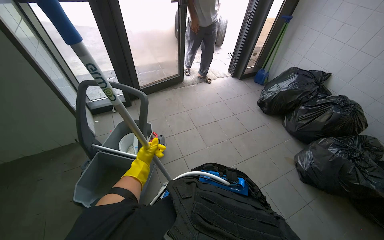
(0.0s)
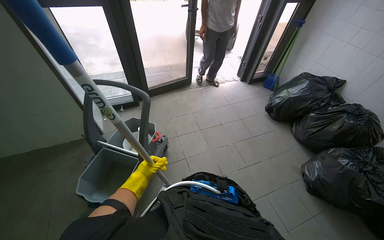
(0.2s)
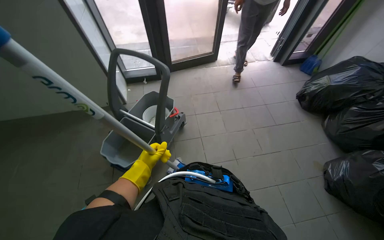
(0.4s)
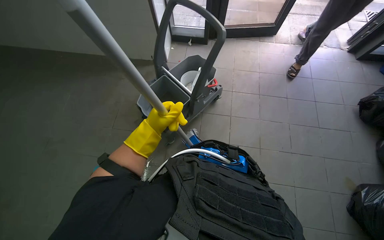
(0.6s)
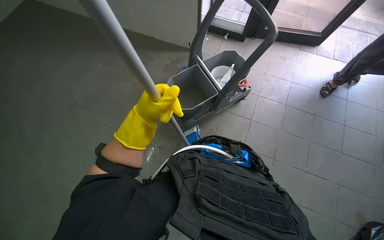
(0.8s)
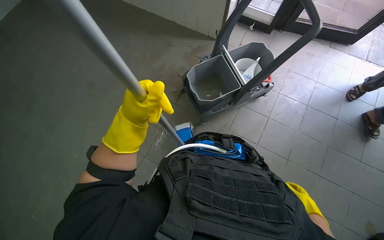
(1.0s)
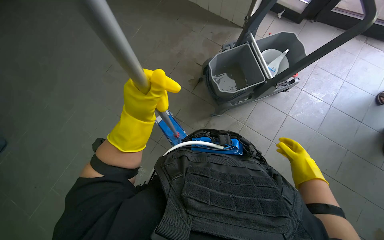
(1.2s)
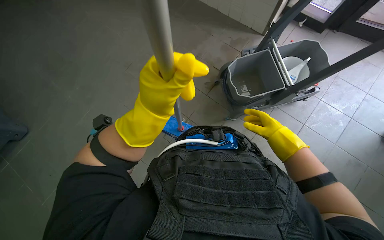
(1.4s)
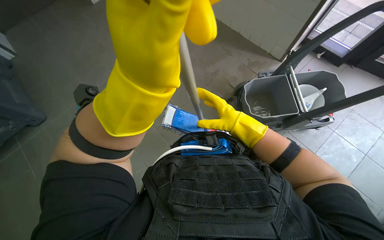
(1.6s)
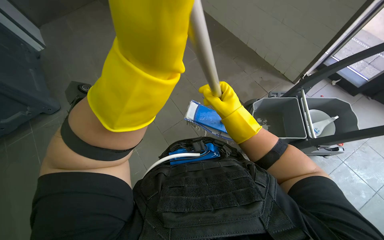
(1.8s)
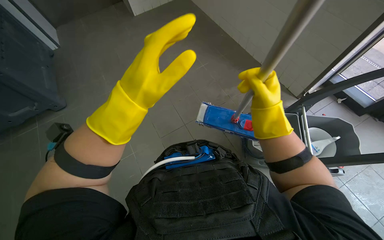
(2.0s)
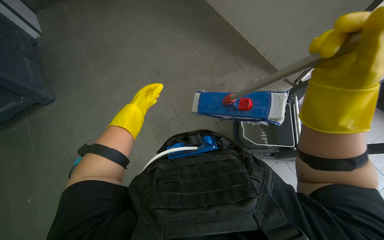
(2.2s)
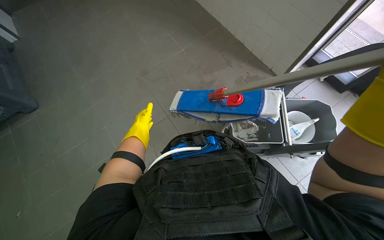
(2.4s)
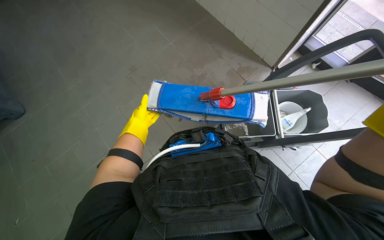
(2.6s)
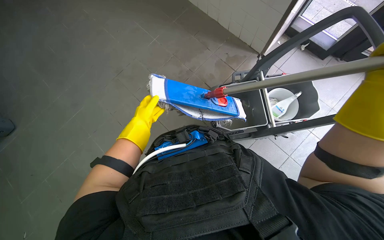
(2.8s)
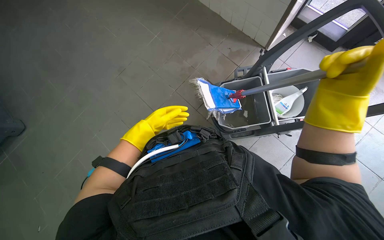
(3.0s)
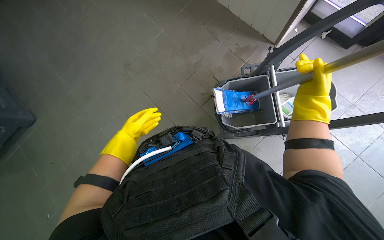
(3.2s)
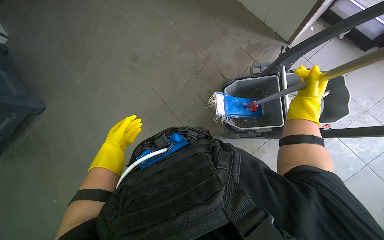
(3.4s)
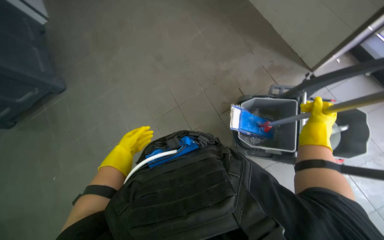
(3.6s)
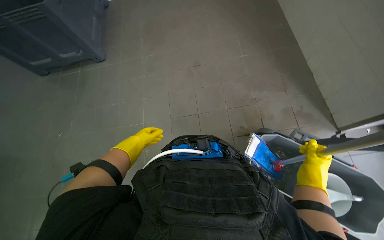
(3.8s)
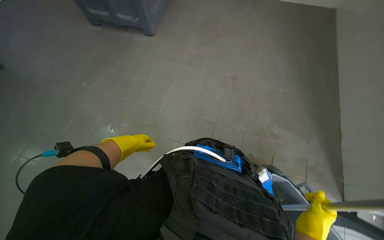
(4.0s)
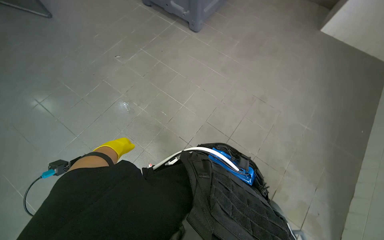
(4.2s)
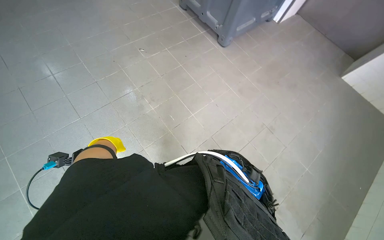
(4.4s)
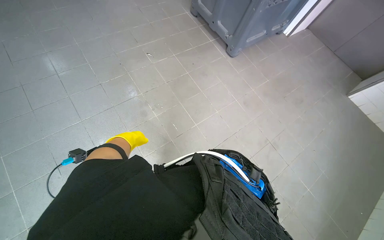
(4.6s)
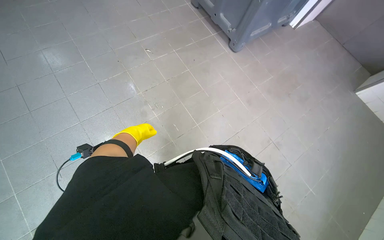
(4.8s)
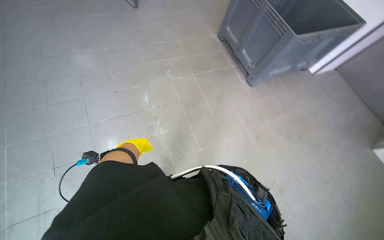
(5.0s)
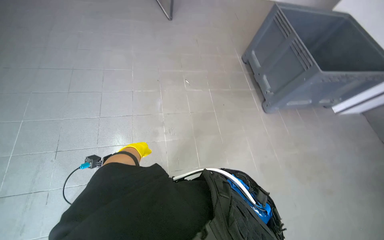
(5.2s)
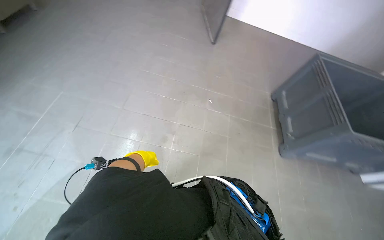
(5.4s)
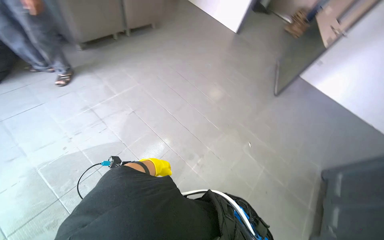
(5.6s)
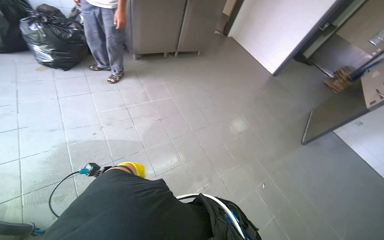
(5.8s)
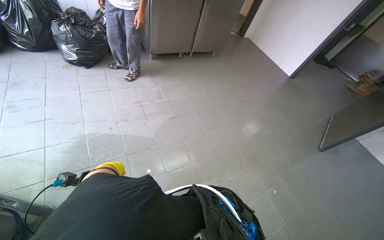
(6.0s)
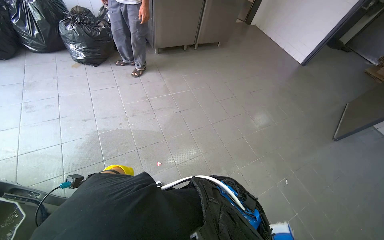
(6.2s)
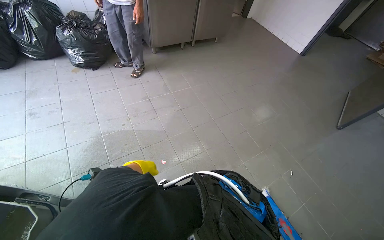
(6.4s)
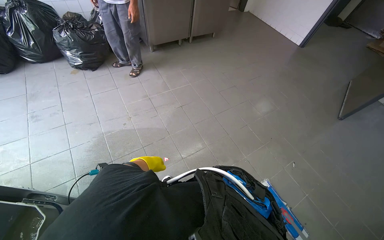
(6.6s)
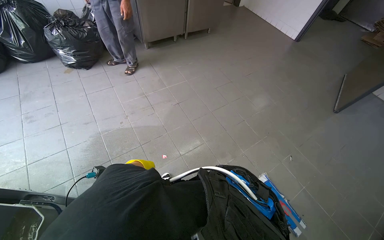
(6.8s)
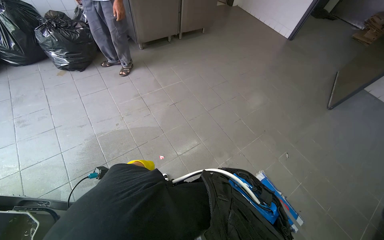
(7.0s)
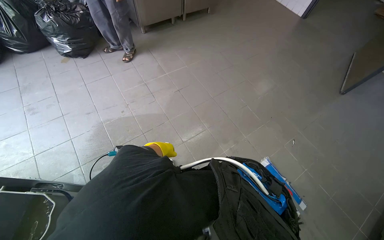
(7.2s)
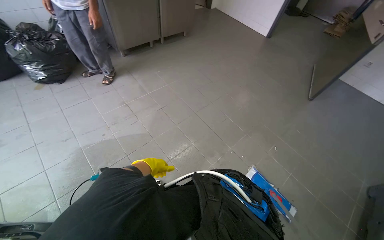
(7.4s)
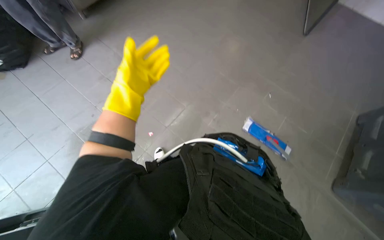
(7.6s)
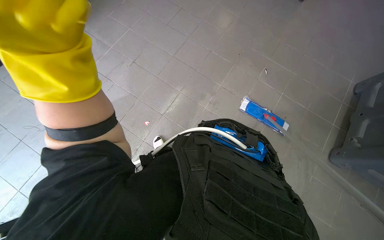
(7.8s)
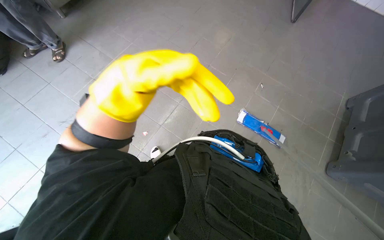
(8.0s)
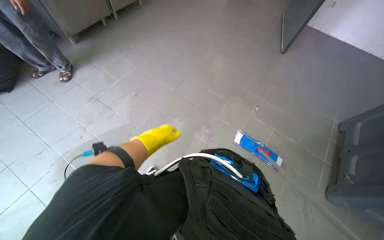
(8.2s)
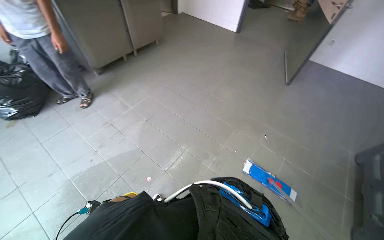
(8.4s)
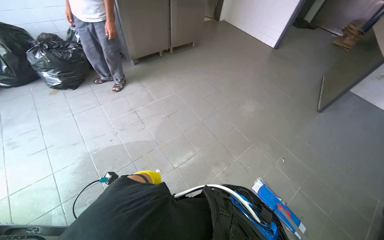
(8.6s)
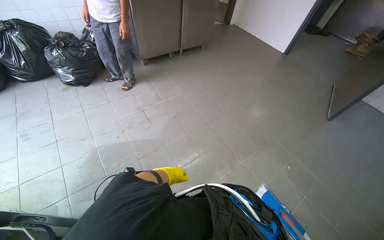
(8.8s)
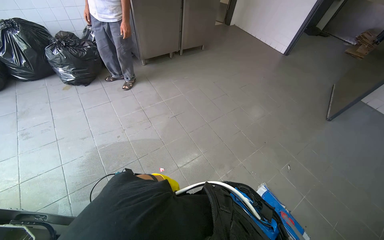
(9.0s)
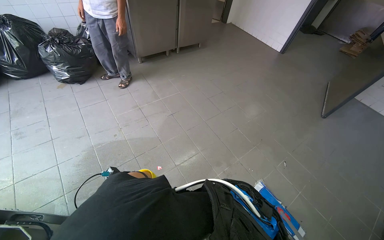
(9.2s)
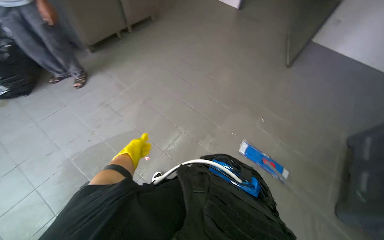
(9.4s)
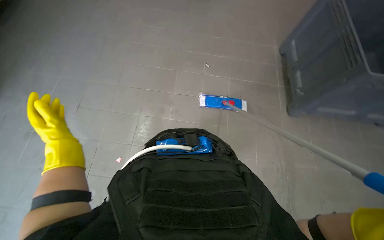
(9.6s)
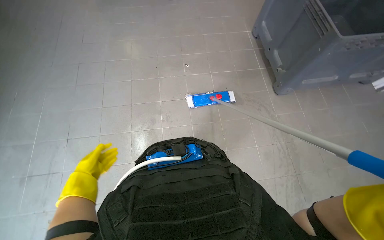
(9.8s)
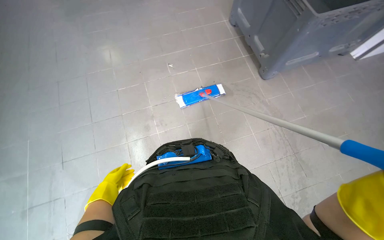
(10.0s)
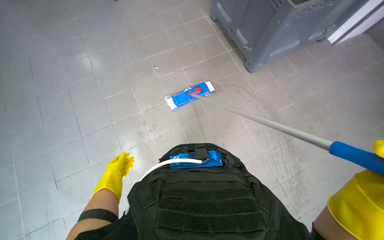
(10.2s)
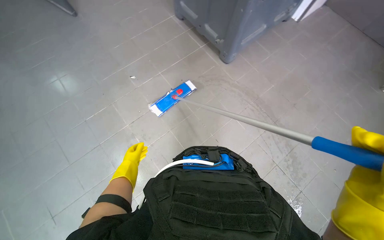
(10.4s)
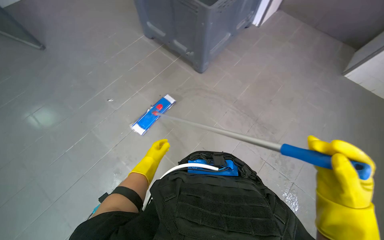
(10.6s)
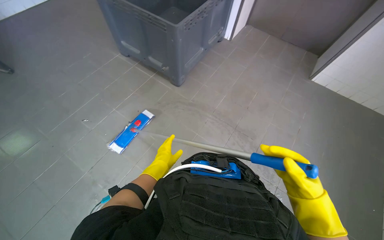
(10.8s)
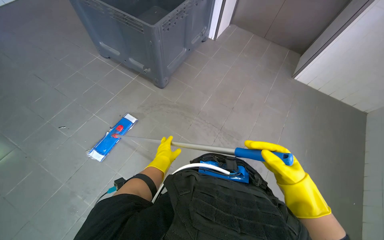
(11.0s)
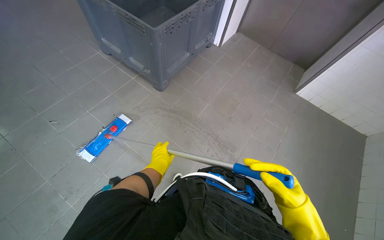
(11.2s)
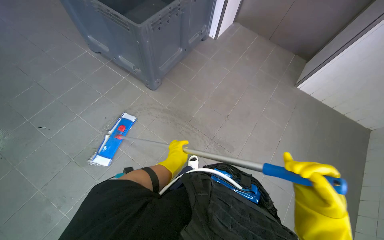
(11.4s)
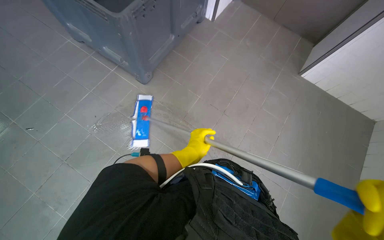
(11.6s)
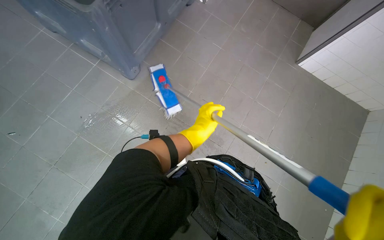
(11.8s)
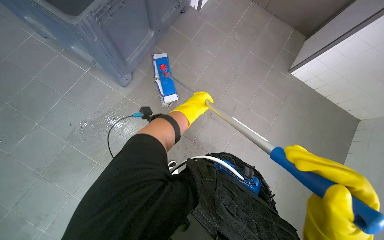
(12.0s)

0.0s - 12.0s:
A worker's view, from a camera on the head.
Job: mopping floor.
The whole recording: Mopping the floor. The worker mops the tiled floor with a flat mop and a bucket.
0.0s - 1.6s: The head rotates roughly 80 degrees to the left. The view tips downward by about 25 degrees.
1.6s - 3.0s: The left hand travels farther from the camera by approximately 35 cm.
3.0s - 4.4s: The head turns to the left by about 100 degrees.
4.4s - 6.0s: The wearer looks about 100 degrees further to the left. The view tips upward by about 35 degrees.
6.0s - 7.6s: The camera pitches downward, by some 20 degrees. Everything in view rotates roughly 25 degrees counterclockwise. The left hand is displaced to the right by some 10 cm.
7.6s - 9.0s: The wearer looks about 20 degrees further upward.
9.0s - 10.4s: The head rotates about 95 degrees to the right. The view tilts some 25 degrees downward.
10.4s - 12.0s: The wearer moves some 80 cm. The wearer's head swings about 20 degrees to the right.

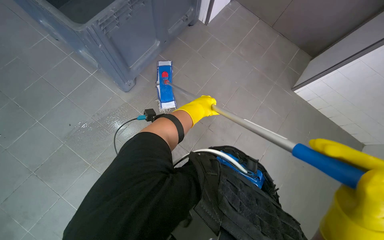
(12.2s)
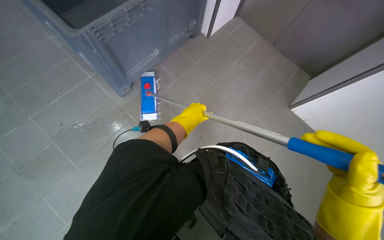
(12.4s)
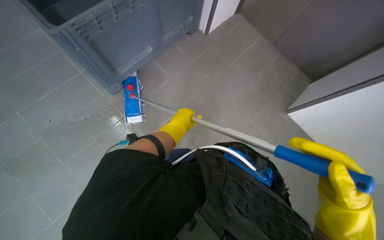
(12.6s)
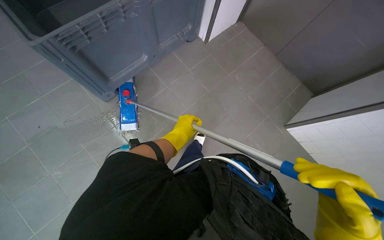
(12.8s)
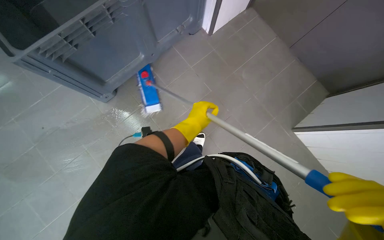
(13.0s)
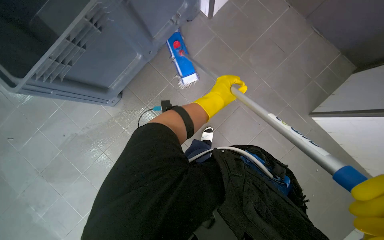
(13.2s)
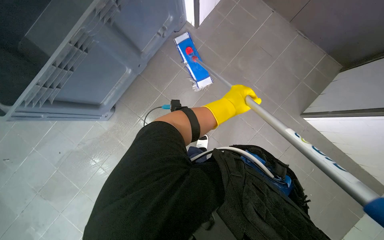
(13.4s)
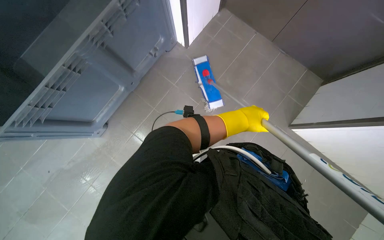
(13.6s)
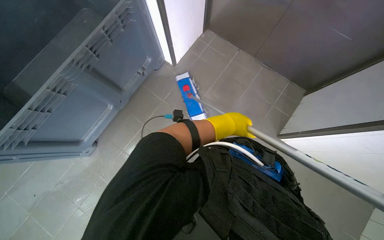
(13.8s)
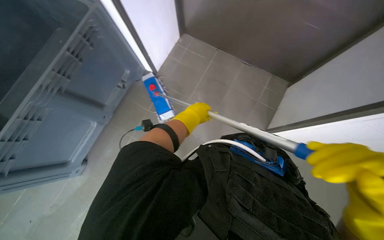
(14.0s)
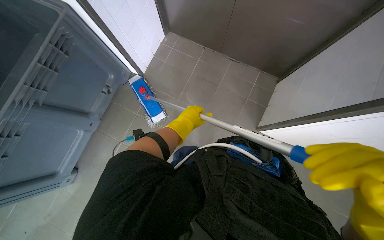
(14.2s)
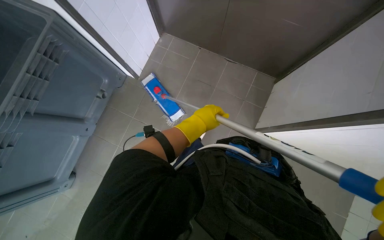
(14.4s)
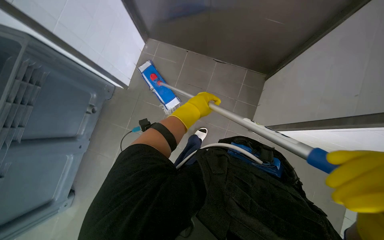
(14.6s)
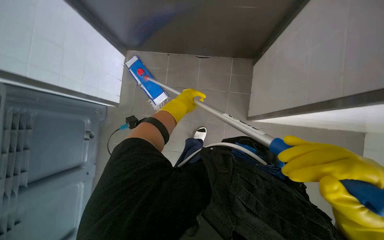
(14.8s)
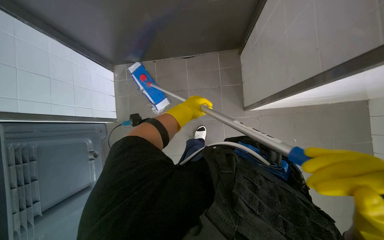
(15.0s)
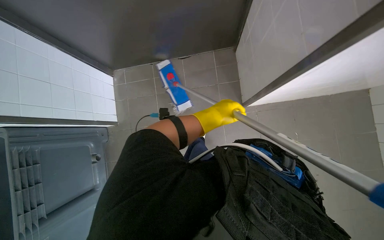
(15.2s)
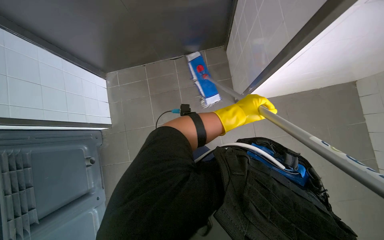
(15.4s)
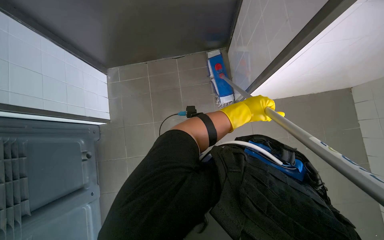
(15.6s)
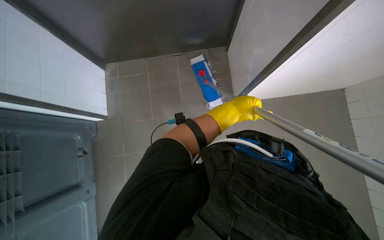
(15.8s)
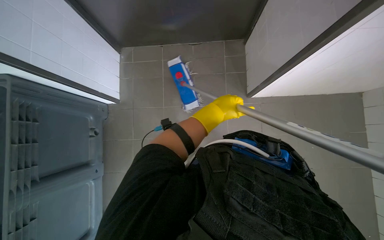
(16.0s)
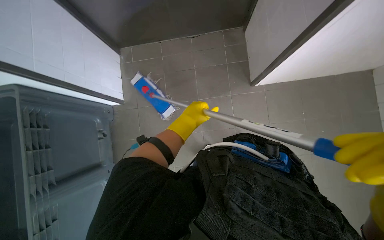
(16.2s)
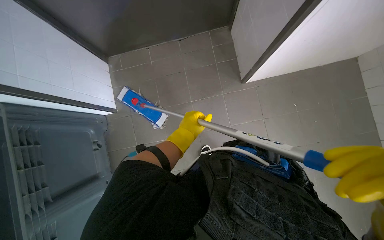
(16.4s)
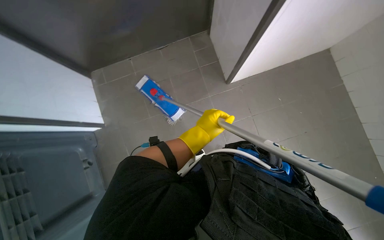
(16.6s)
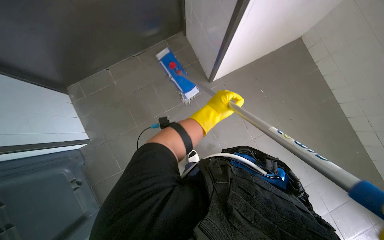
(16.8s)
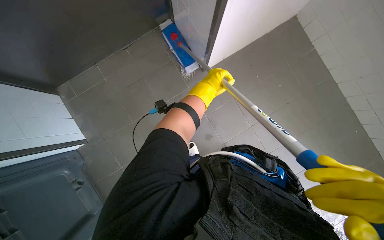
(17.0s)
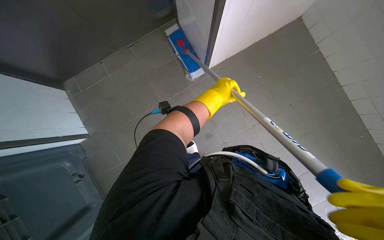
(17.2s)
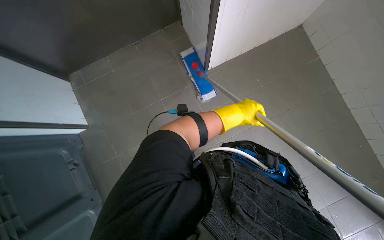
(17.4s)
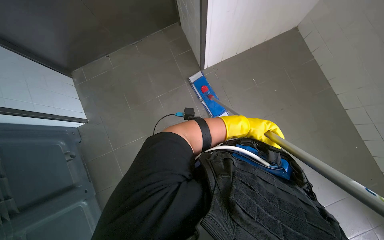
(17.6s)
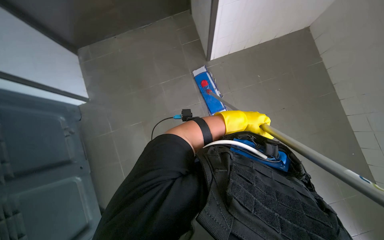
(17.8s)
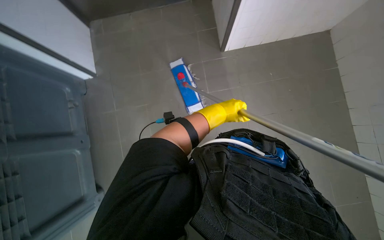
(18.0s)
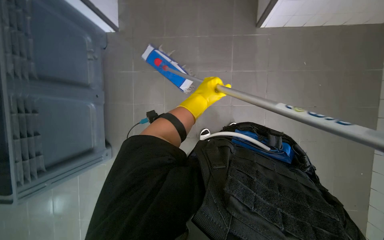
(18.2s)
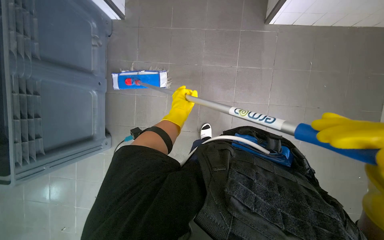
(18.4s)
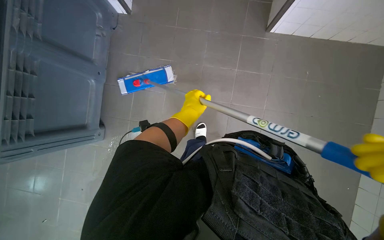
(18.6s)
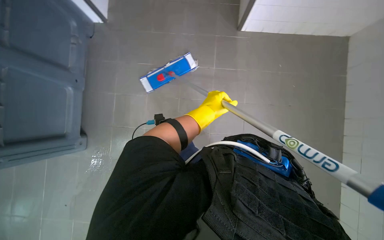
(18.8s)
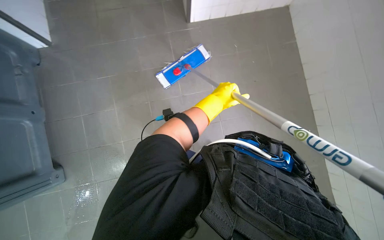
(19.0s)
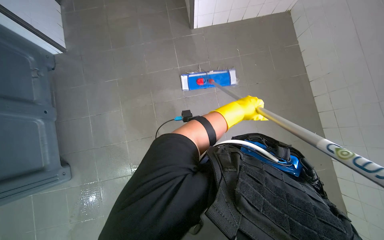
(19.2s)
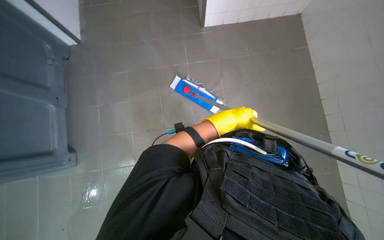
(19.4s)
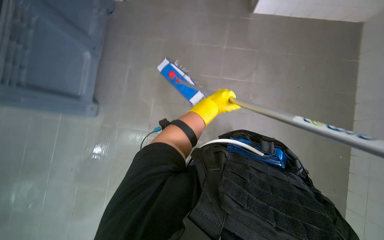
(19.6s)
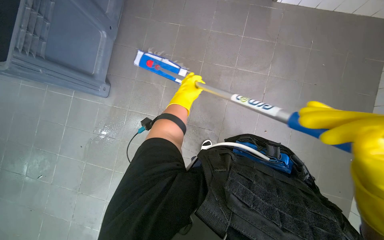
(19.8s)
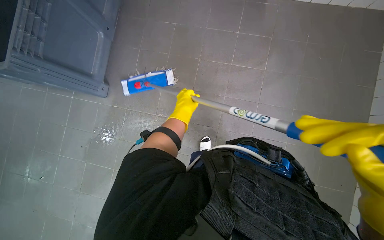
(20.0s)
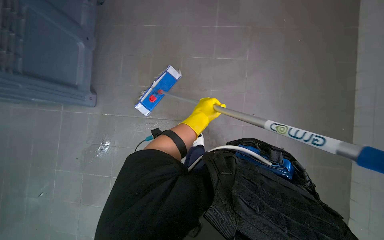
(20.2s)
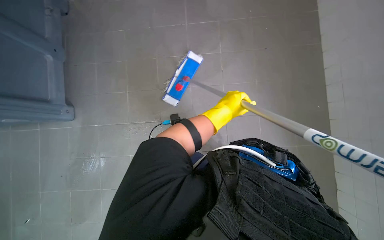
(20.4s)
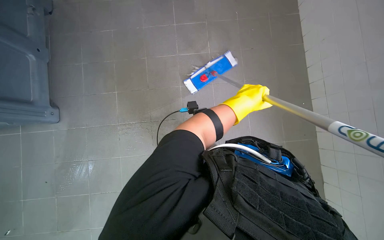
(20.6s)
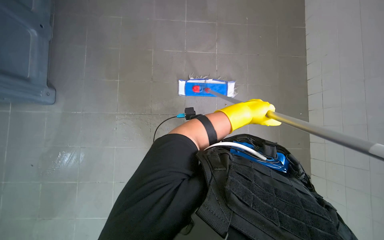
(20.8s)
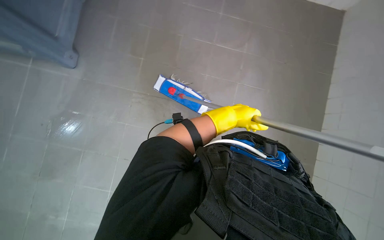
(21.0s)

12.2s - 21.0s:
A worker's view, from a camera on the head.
Job: mopping floor.
The whole recording: Mopping the floor. The worker mops the tiled floor with a flat mop and a bucket.
12.2s - 13.6s: The wearer moves approximately 80 cm.
13.6s - 15.2s: The wearer moves some 40 cm. The scene turns some 45 degrees counterclockwise in the picture.
15.2s - 16.6s: The left hand travels to the right and back again, some 10 cm each way.
16.6s - 18.0s: The left hand travels to the right and farther from the camera by about 15 cm.
18.0s - 19.6s: The left hand reaches about 20 cm to the left, then returns.
19.6s - 21.0s: The left hand heads nearer to the camera, covering about 10 cm, and reaches about 5 cm to the left, then returns.
